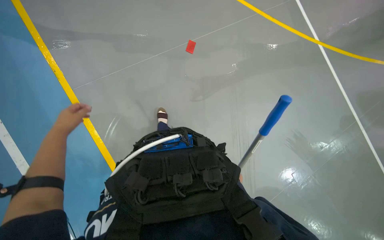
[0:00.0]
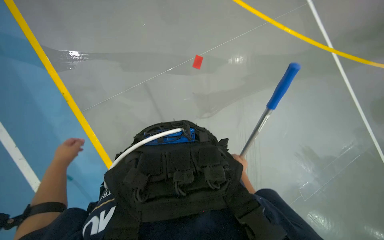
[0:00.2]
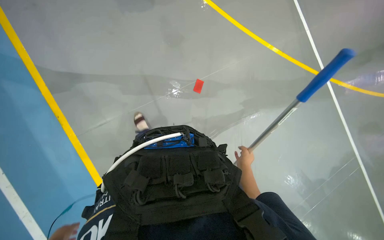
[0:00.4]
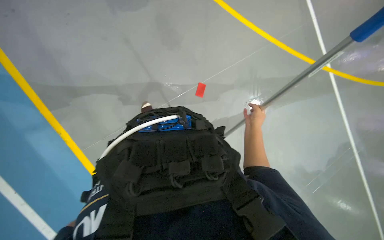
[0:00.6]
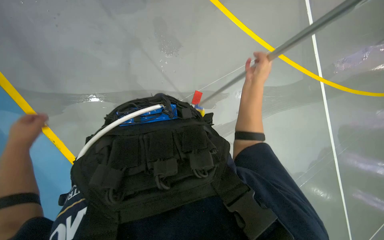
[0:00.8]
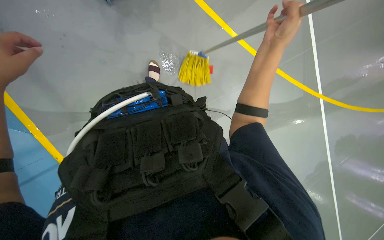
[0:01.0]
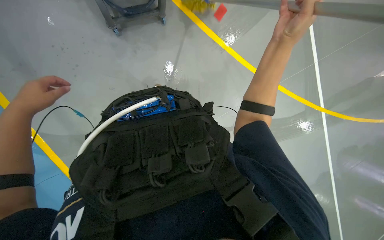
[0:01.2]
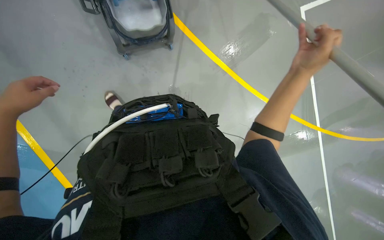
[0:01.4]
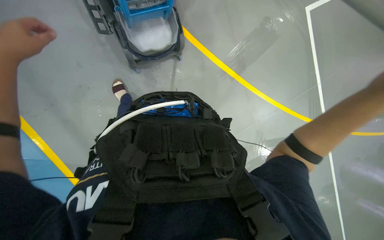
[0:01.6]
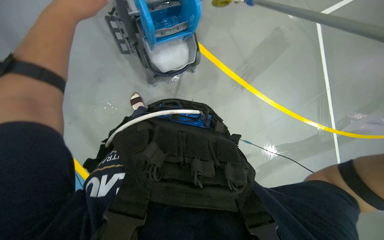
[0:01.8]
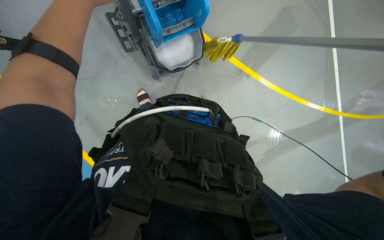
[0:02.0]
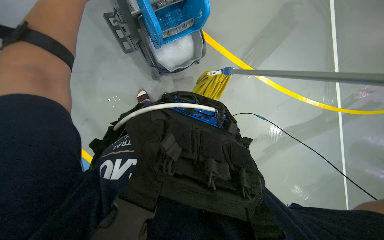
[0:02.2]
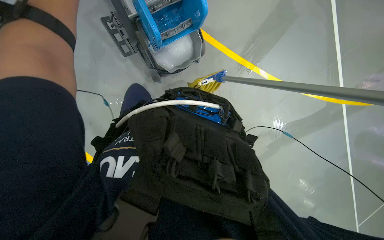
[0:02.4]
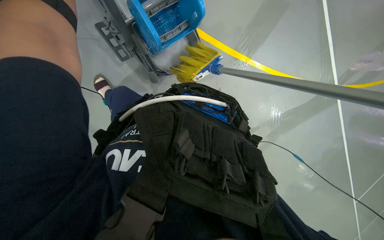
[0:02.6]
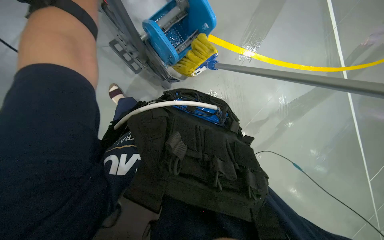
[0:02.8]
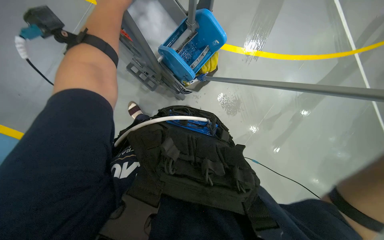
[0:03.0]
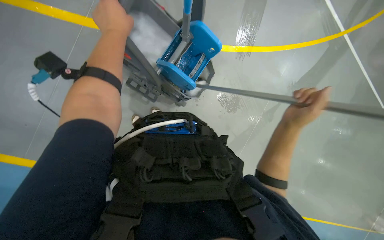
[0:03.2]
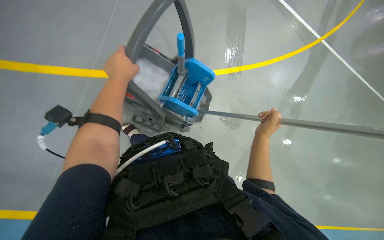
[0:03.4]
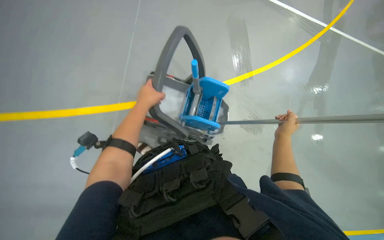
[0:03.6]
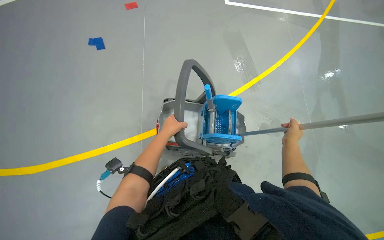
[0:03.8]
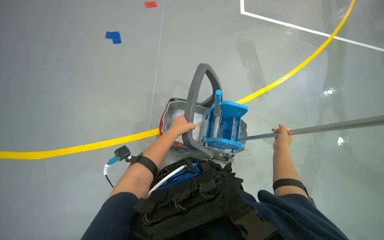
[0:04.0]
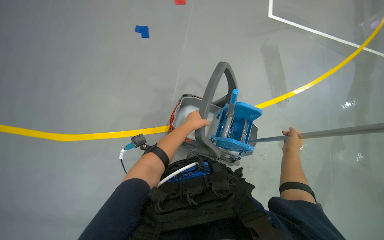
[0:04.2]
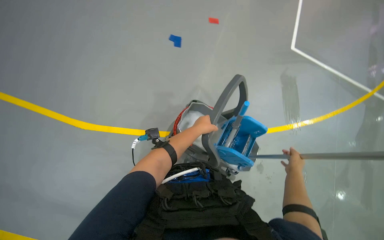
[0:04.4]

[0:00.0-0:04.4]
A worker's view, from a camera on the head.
Job: mopping floor.
The whole recording: Mopping floor. The worker mops the floor with a yellow mop, periodically rinsing and wringing it in a bucket.
0:03.0 to 0:04.4: The view swings approximately 15 degrees to the left. The view tips upward by some 20 degrees.

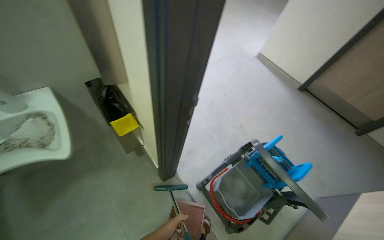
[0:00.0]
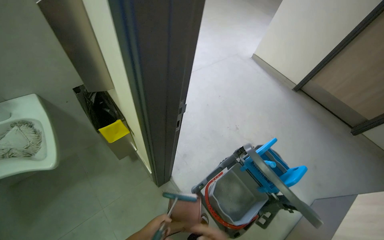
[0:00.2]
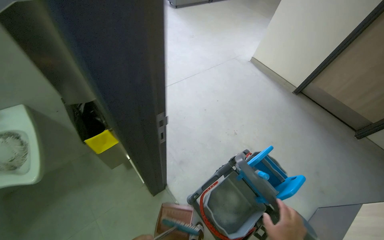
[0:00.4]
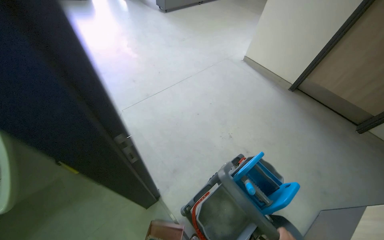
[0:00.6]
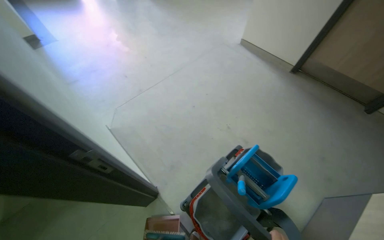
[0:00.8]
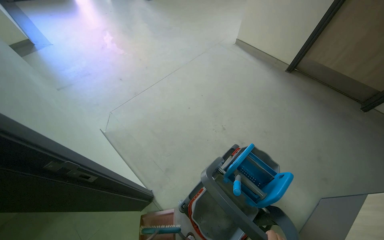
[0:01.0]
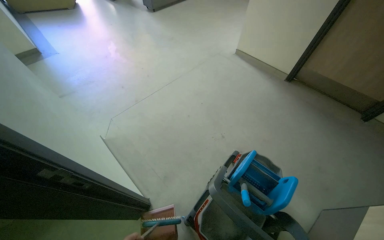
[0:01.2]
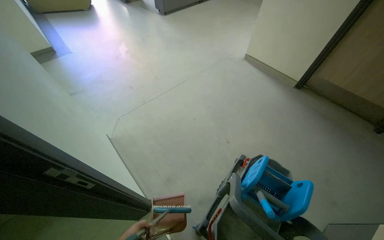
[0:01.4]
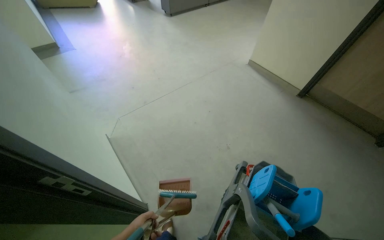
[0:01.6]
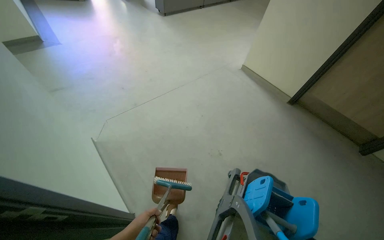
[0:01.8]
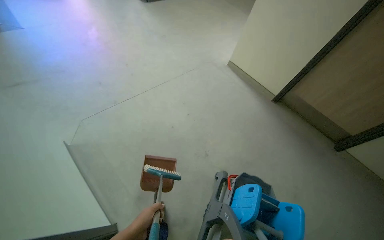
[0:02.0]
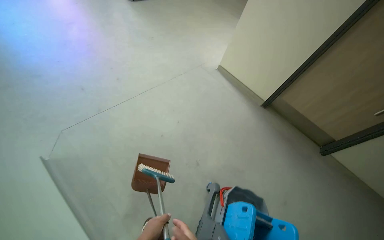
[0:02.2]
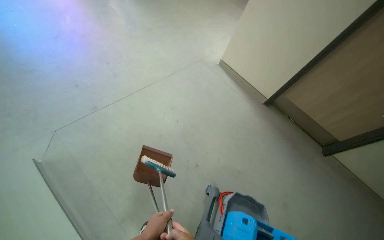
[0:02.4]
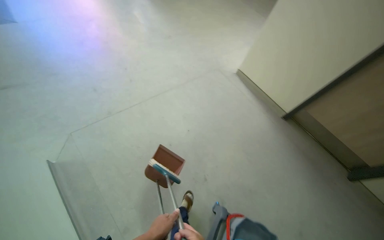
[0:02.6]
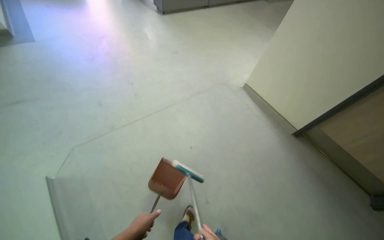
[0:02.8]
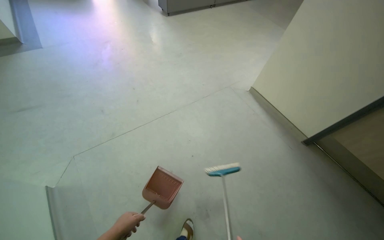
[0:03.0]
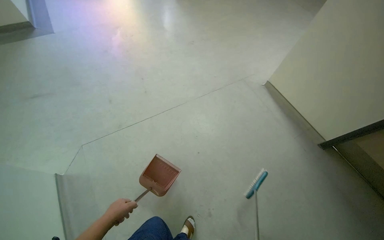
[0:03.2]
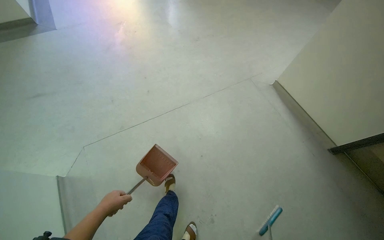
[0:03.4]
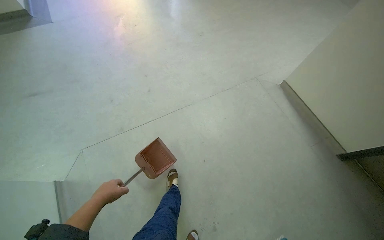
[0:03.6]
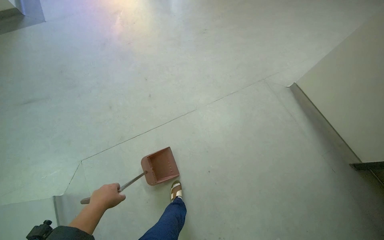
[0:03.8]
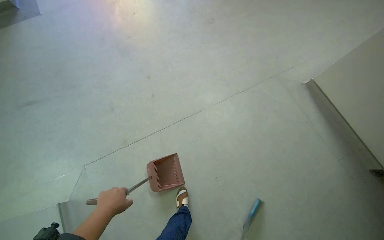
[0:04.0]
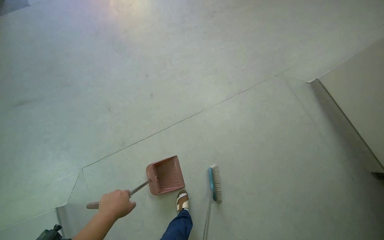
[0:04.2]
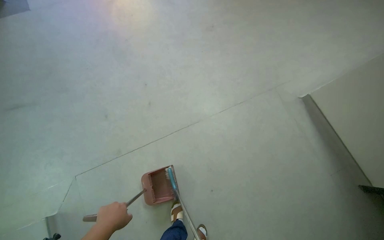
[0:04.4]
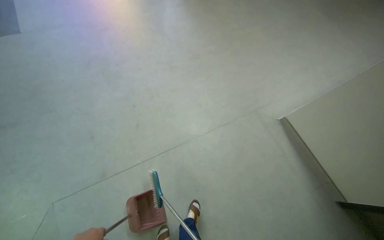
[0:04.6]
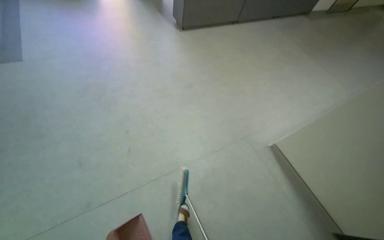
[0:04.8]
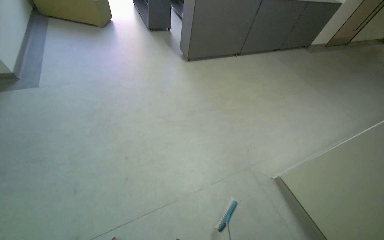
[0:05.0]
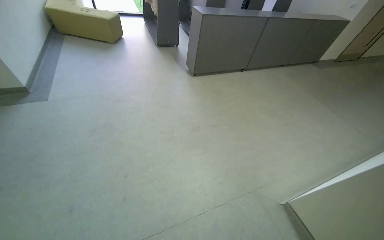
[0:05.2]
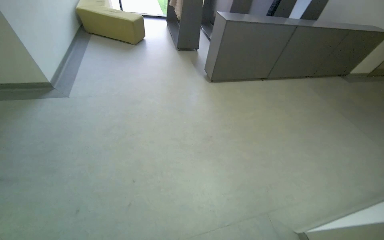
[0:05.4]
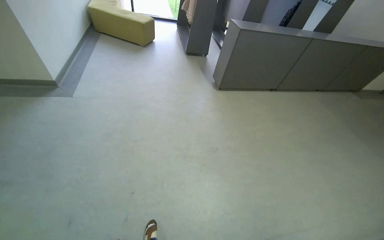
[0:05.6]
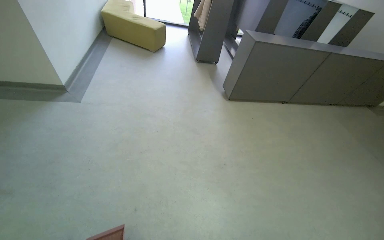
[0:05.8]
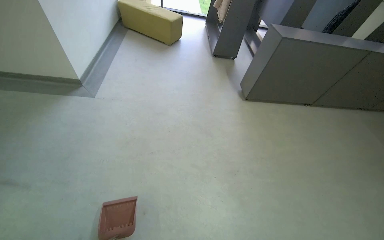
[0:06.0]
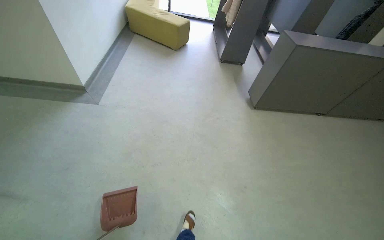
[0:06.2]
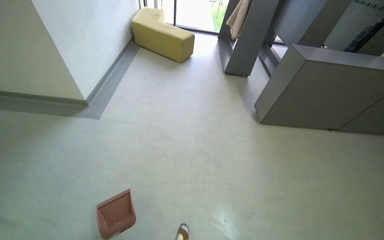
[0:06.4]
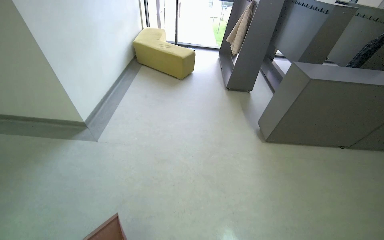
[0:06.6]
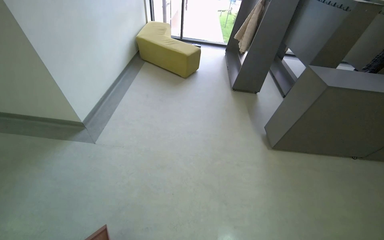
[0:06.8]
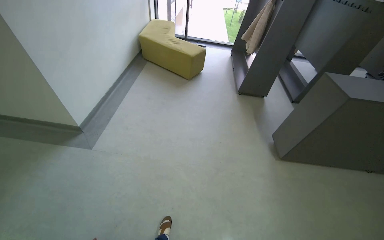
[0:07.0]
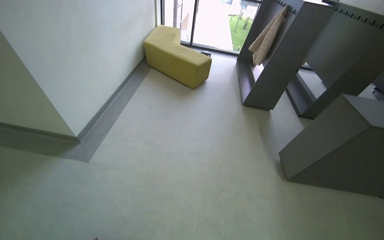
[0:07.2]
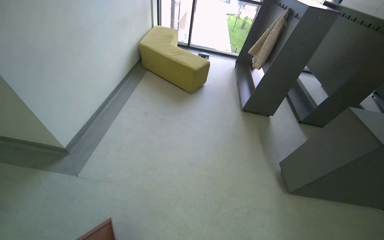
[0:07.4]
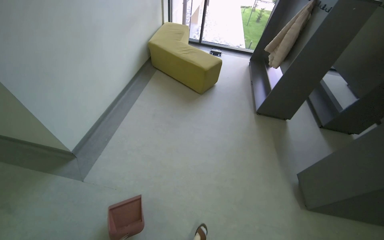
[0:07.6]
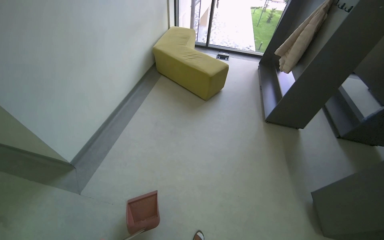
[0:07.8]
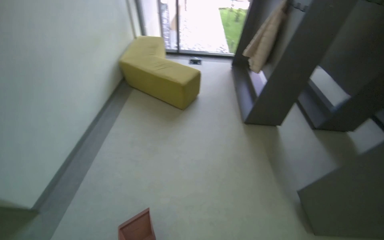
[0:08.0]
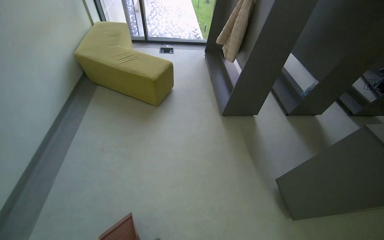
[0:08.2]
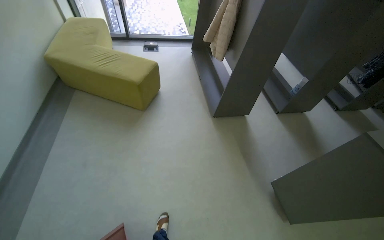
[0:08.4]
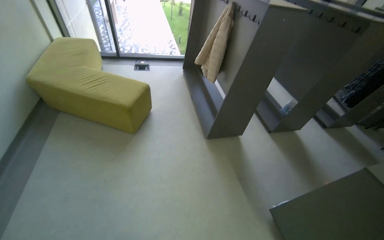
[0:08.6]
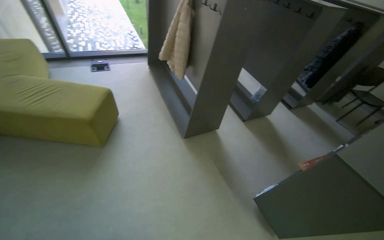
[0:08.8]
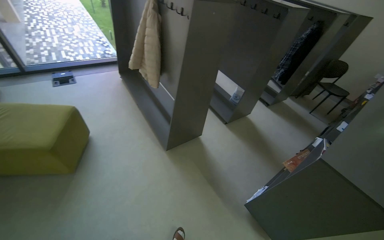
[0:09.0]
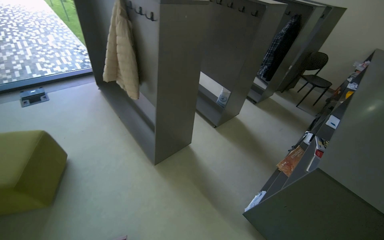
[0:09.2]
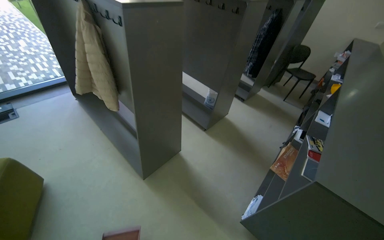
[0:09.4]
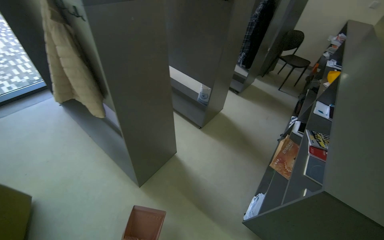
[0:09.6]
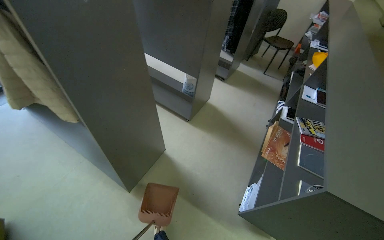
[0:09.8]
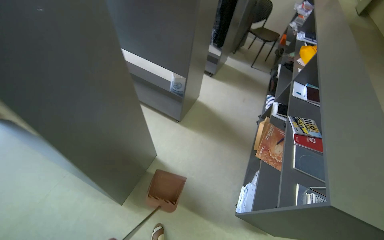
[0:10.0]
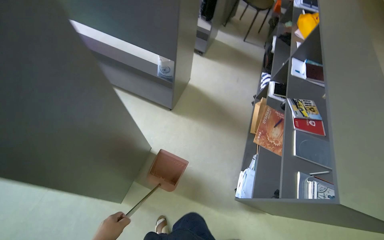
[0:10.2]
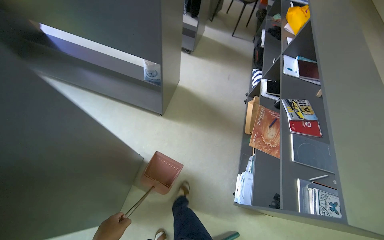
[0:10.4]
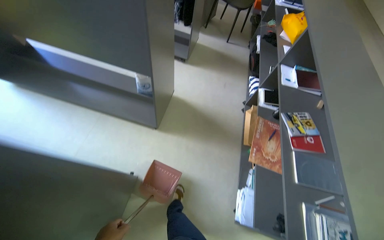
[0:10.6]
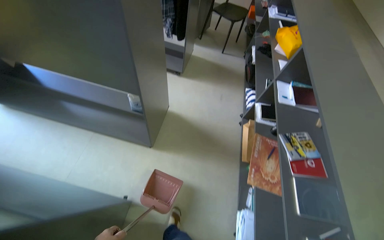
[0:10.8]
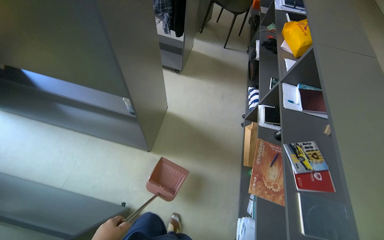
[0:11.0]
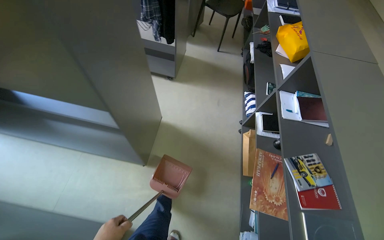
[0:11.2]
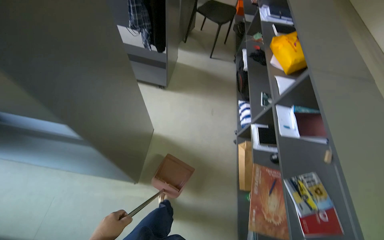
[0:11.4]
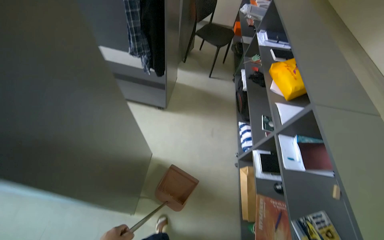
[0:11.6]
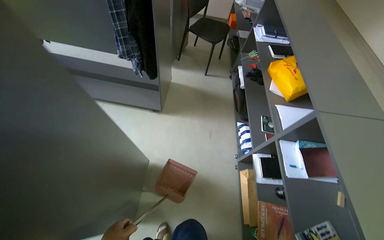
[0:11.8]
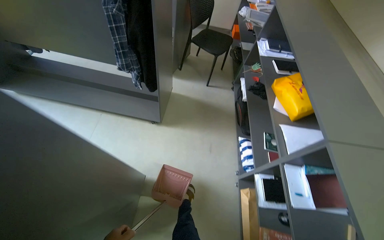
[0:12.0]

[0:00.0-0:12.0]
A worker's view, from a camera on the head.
Job: sweeping floor.
The whole recording: Sweeping office floor. The worker sweeps the office floor with a broom and dustpan.
0:01.6 to 0:03.0: The camera travels about 70 cm.
0:03.0 to 0:04.4: The camera is carried about 70 cm. The camera pitches downward, by roughly 15 degrees.
0:04.4 to 0:06.0: The camera travels about 70 cm. The view tips upward by approximately 25 degrees.
0:06.0 to 0:07.6: The head travels roughly 1 m.
0:07.6 to 0:09.0: The camera travels about 1 m. The wearer looks some 45 degrees further to the right.
0:09.0 to 0:10.4: The wearer moves some 90 cm. The head rotates approximately 40 degrees to the right. The wearer looks some 20 degrees further downward.
0:10.4 to 0:12.0: The wearer moves about 1 m.

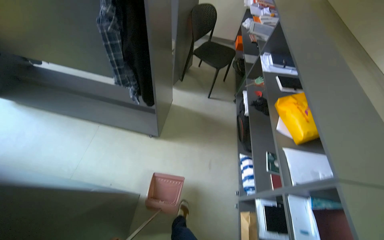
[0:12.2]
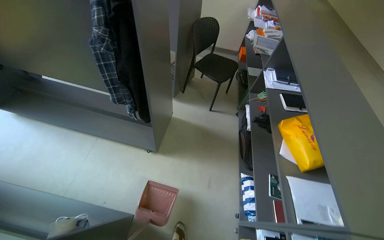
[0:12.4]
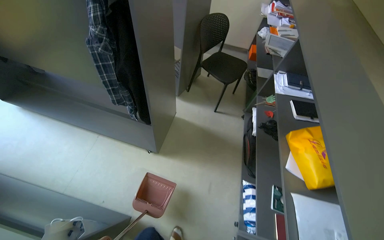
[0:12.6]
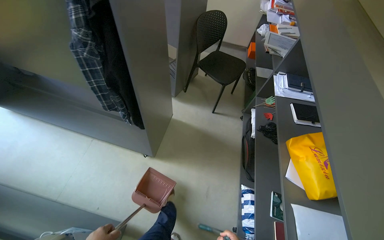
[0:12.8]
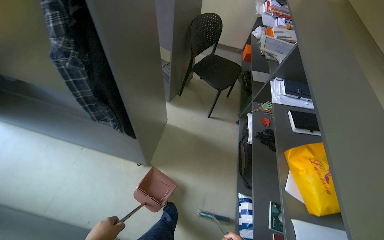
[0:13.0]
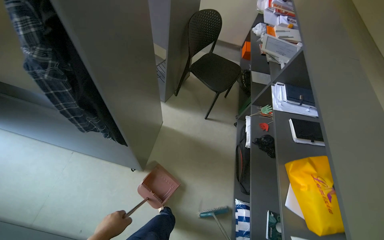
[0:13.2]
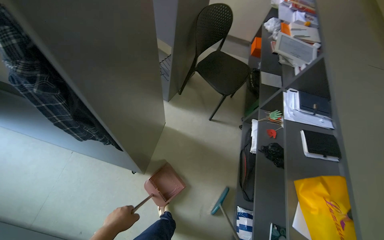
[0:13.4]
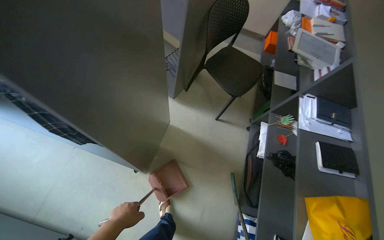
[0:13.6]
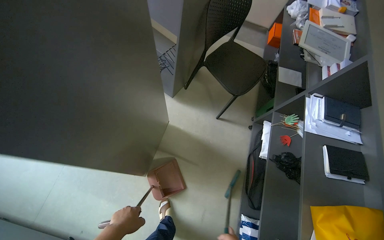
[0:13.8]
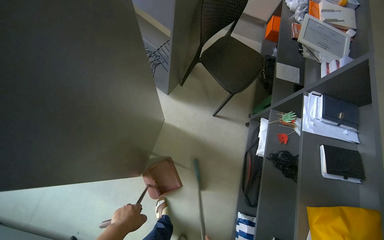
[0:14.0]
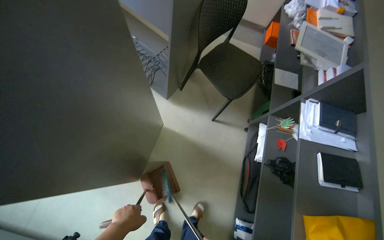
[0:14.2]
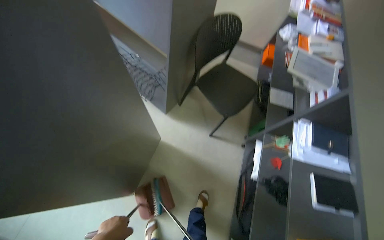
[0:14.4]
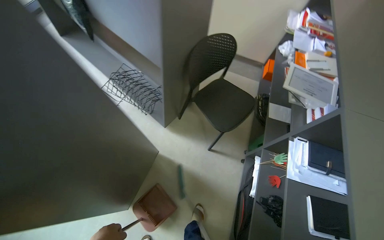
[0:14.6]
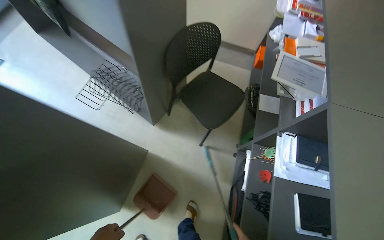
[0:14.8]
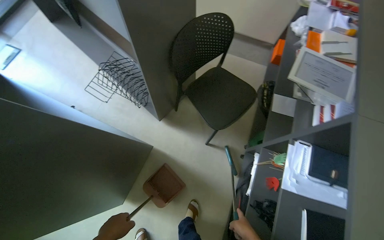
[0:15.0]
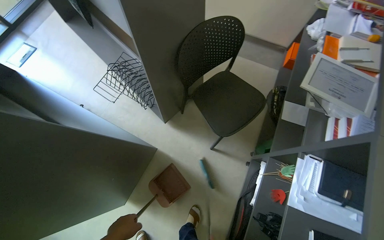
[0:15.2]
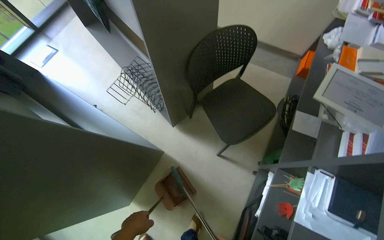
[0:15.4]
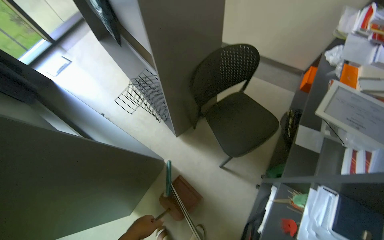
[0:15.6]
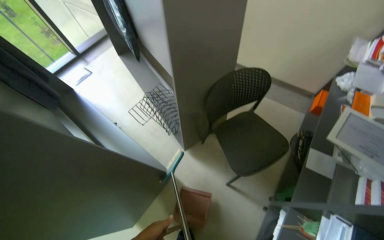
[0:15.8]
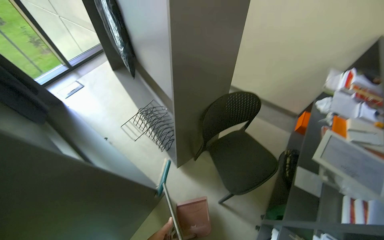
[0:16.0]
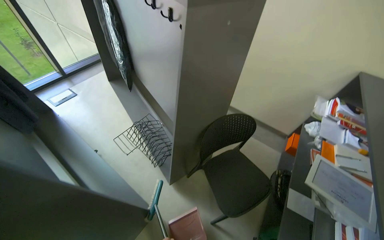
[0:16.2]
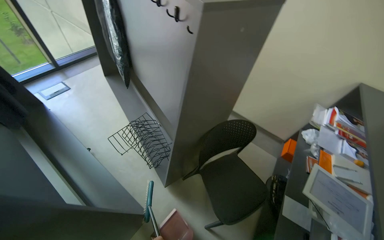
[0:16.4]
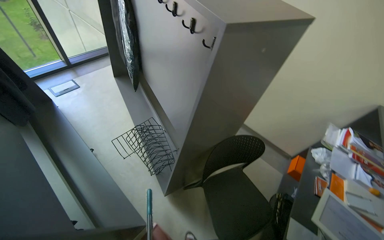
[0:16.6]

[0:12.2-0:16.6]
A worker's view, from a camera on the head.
Job: sweeping floor.
The whole recording: Sweeping office floor. The worker sweeps the office floor with a broom and dustpan.
0:12.2 to 0:13.6: The camera is carried approximately 70 cm.
0:13.6 to 0:15.2: The wearer moves some 50 cm.
0:15.2 to 0:16.6: The wearer looks roughly 20 degrees further upward.
